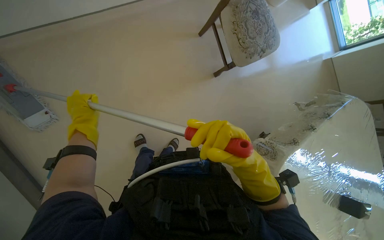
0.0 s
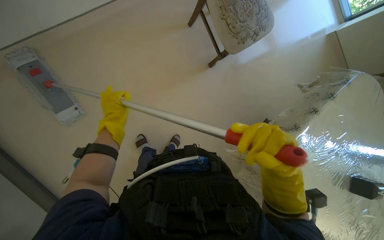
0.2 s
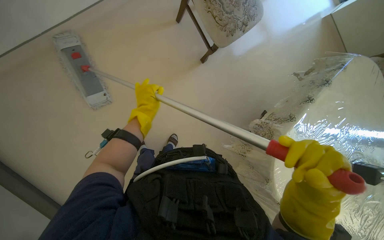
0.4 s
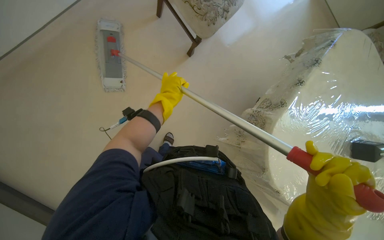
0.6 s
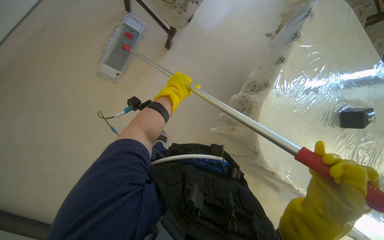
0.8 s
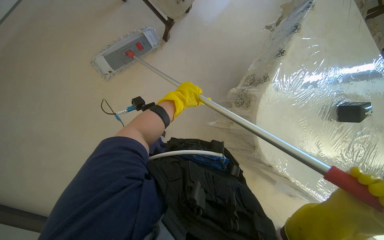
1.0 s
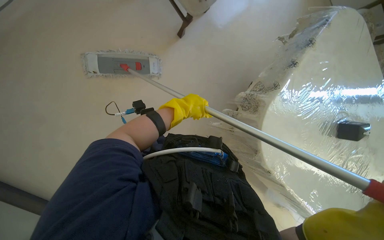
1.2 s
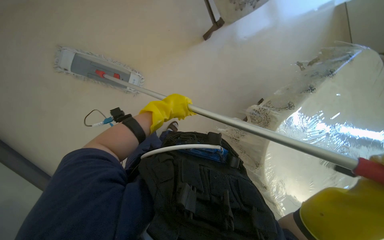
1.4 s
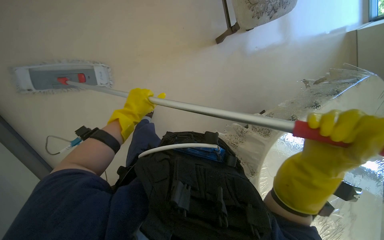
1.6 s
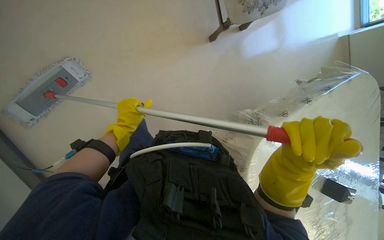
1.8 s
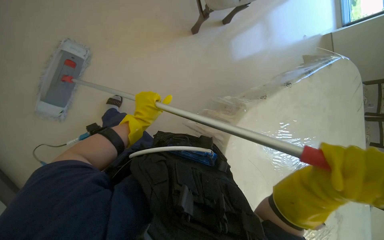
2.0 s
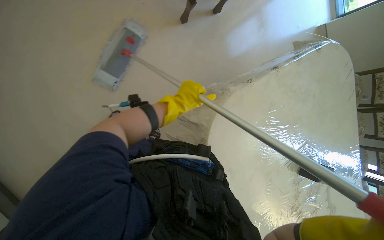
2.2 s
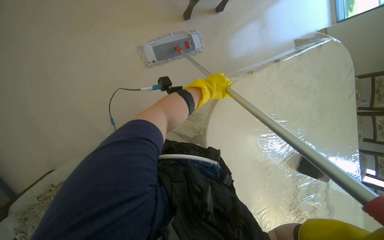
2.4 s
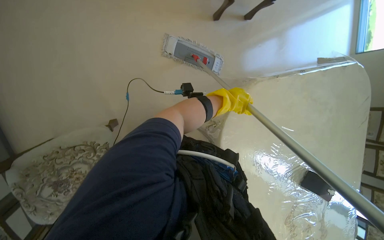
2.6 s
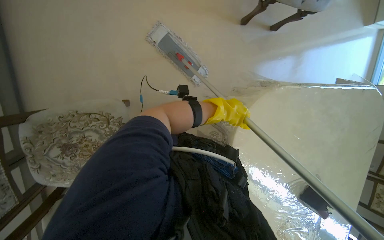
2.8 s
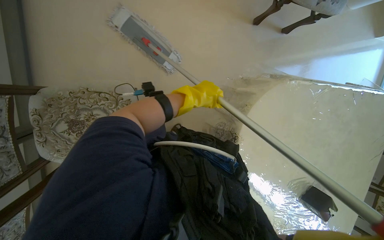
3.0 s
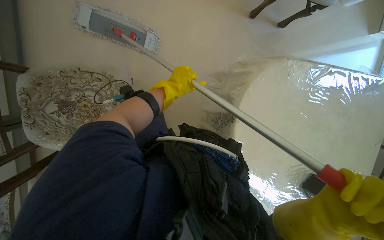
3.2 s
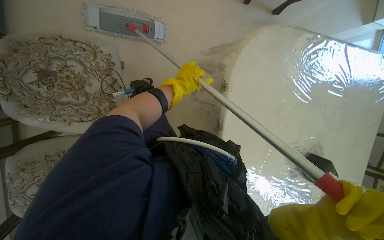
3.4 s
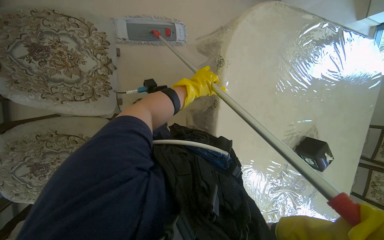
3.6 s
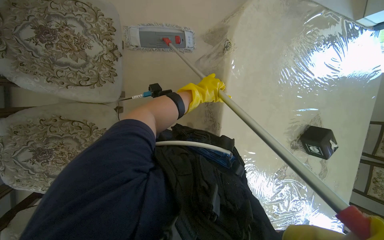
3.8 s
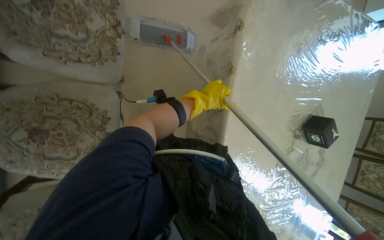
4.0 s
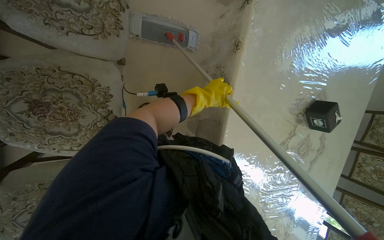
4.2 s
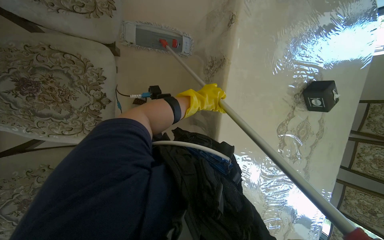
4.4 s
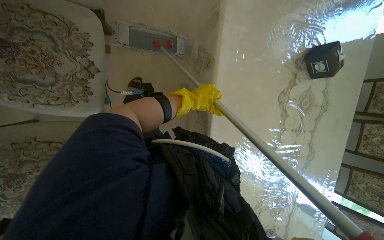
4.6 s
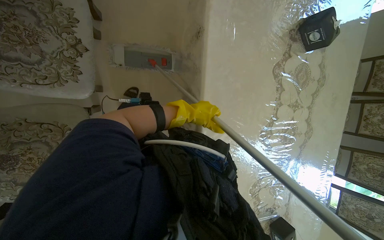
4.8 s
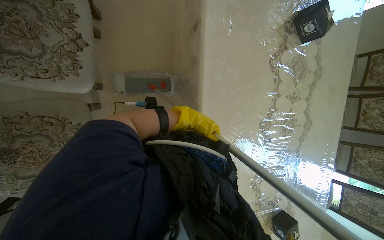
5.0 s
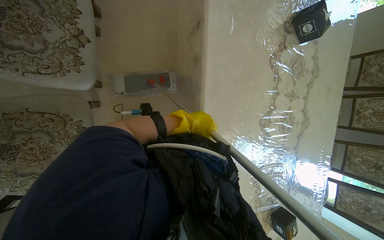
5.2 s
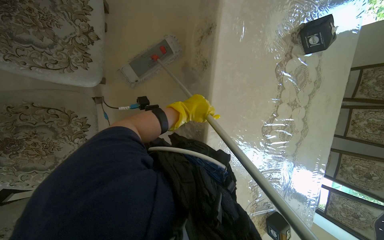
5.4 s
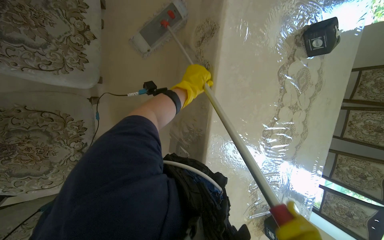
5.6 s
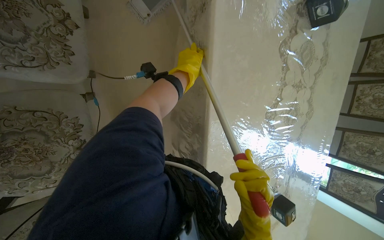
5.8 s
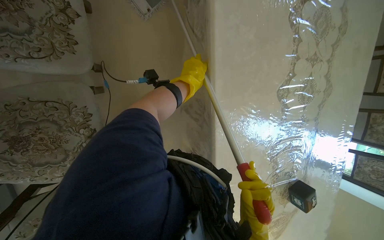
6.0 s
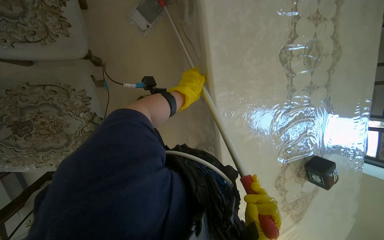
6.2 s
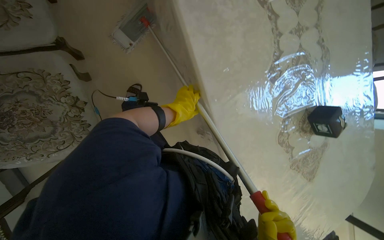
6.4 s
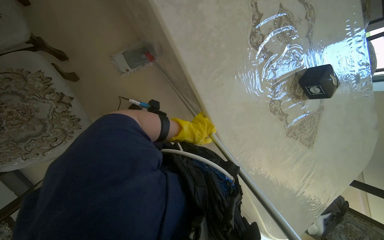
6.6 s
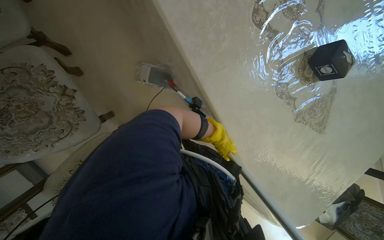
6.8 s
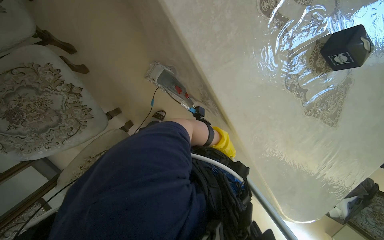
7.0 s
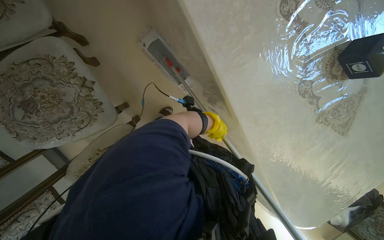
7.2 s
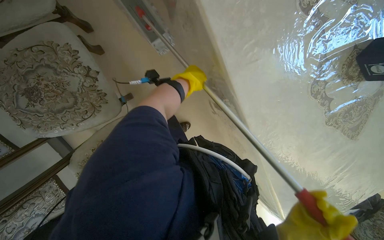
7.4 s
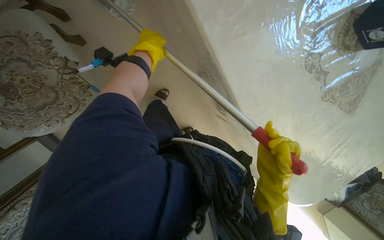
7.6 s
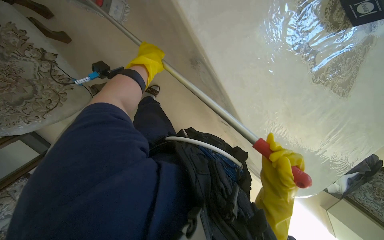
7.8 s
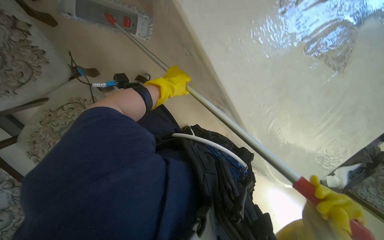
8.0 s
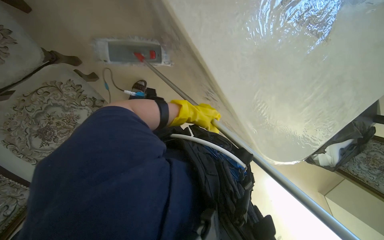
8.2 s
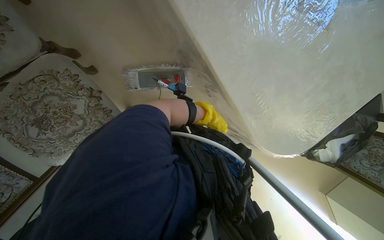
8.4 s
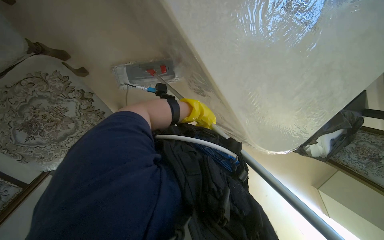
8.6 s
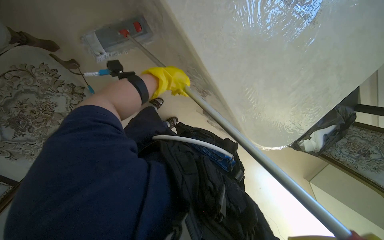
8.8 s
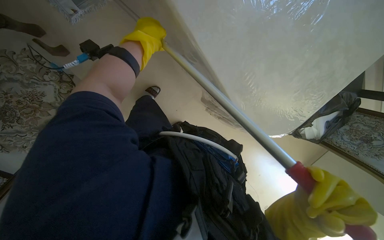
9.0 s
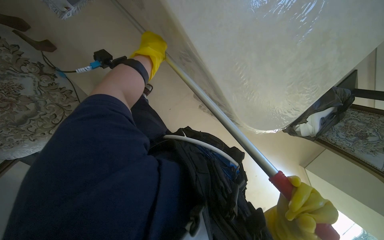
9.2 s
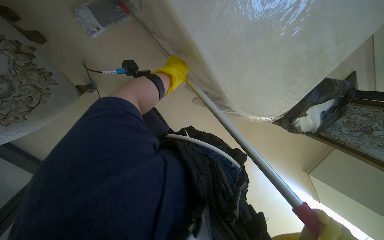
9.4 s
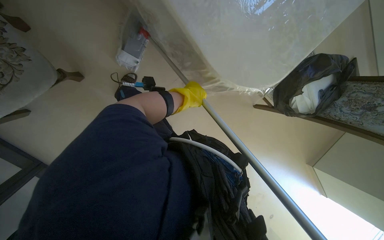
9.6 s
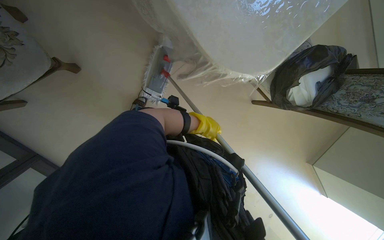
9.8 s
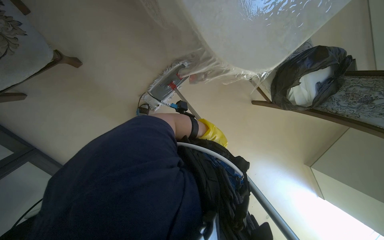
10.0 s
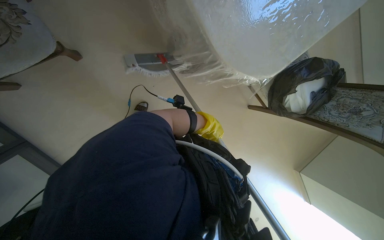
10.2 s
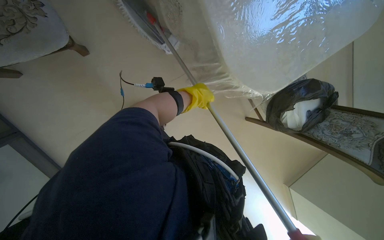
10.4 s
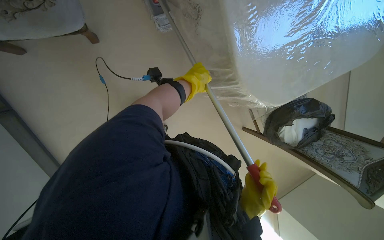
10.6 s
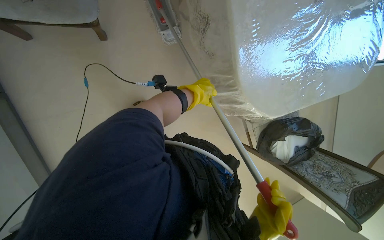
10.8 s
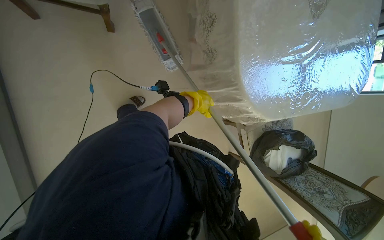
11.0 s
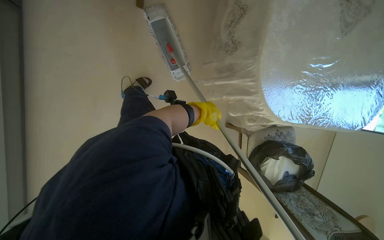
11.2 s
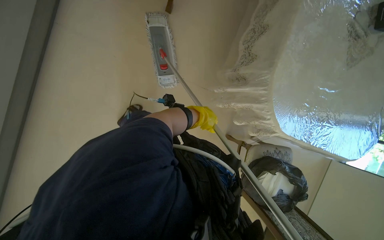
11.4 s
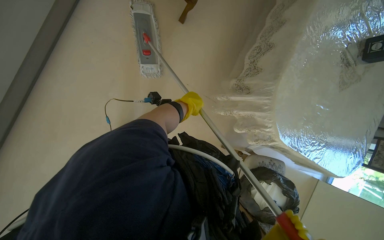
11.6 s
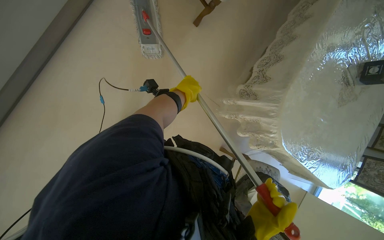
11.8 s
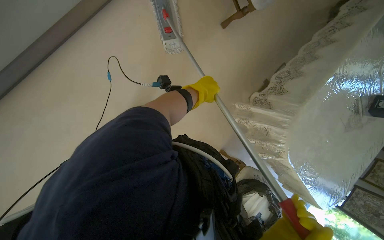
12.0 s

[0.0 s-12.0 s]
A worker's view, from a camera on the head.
Job: wiping surfaces.
The whole recording: Mopping high walls and ceilings. The worker uses a mop to clean high walls and ceiling surfaces.
1.6 to 3.0 s: The left hand heads to the right, covering some 25 cm.
3.0 to 4.4 s: The camera is carried about 70 cm.
6.0 to 7.6 s: The wearer moves roughly 50 cm. The view tilts approximately 15 degrees downward.
7.6 to 9.0 s: The wearer moves approximately 40 cm.
9.0 to 10.4 s: The camera travels approximately 40 cm.
10.4 to 12.0 s: The head travels about 60 cm. The camera sweeps to the right, by roughly 15 degrees. The wearer looks about 20 degrees further upward. The scene rotates clockwise by some 65 degrees.

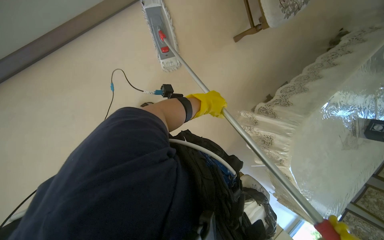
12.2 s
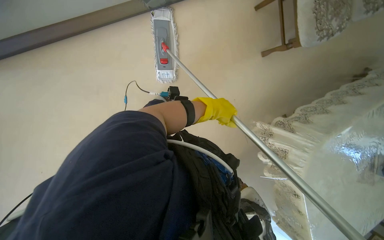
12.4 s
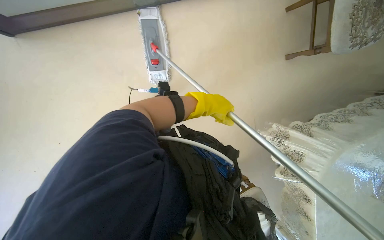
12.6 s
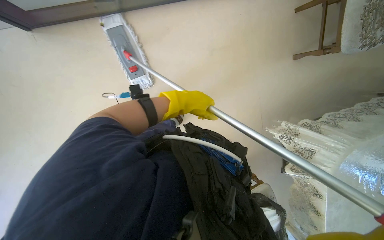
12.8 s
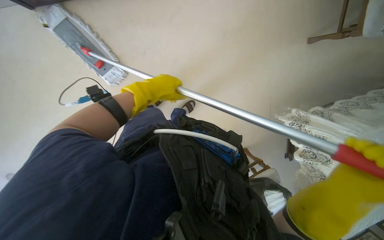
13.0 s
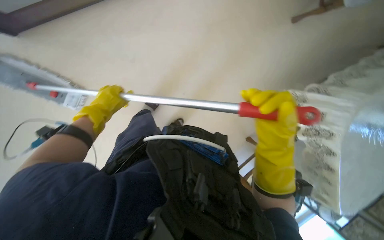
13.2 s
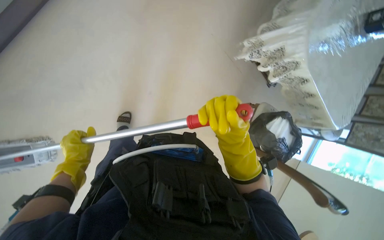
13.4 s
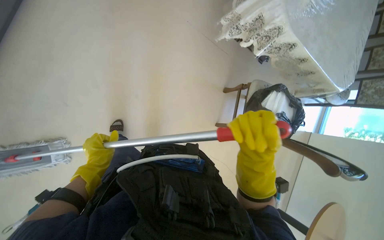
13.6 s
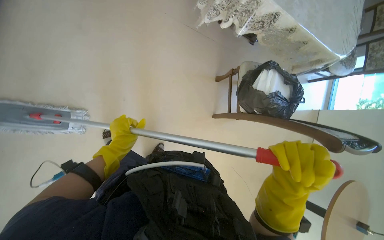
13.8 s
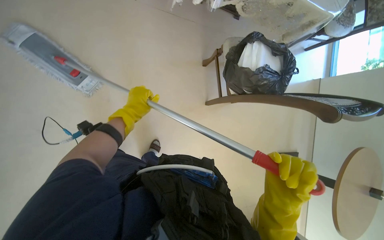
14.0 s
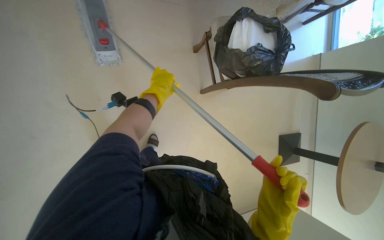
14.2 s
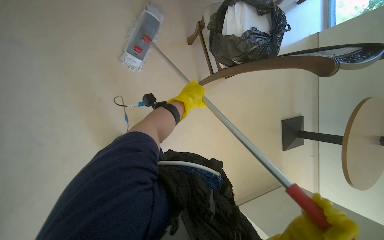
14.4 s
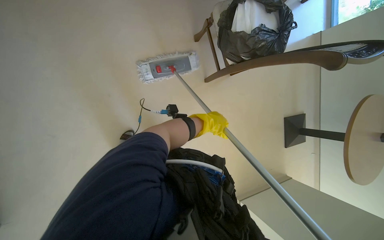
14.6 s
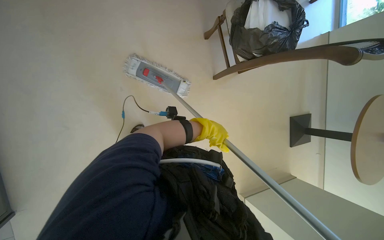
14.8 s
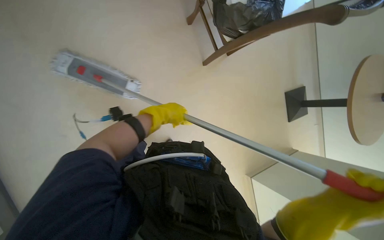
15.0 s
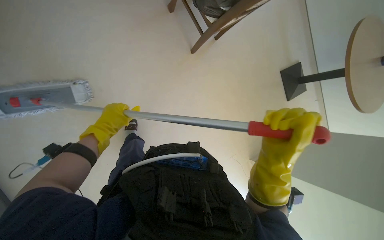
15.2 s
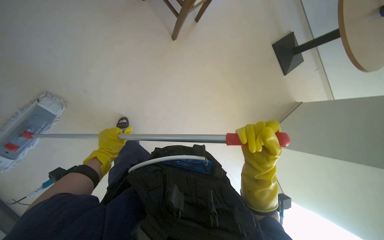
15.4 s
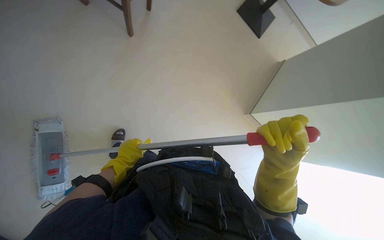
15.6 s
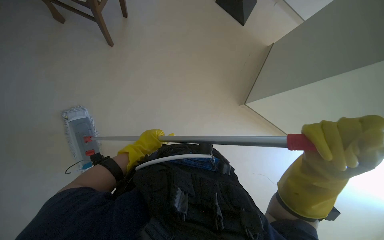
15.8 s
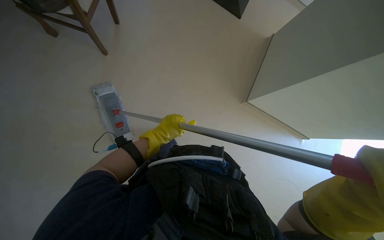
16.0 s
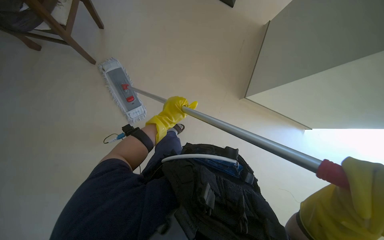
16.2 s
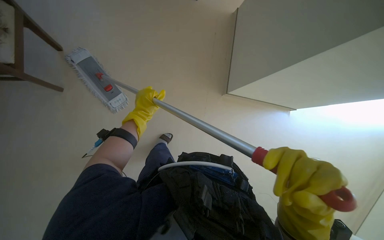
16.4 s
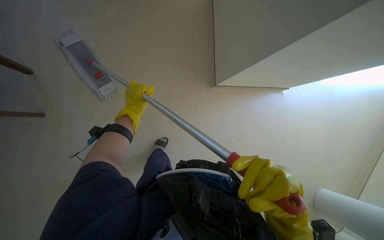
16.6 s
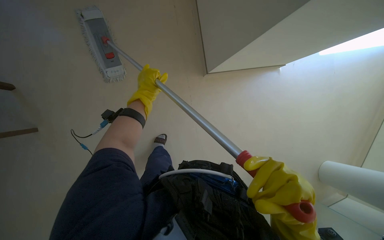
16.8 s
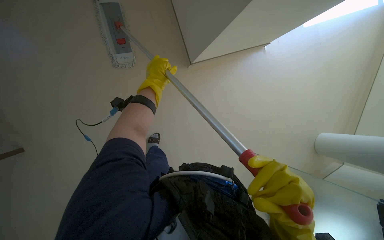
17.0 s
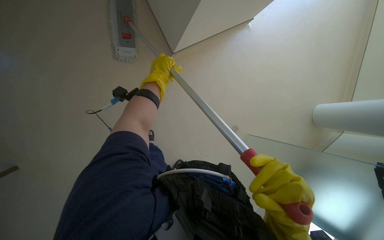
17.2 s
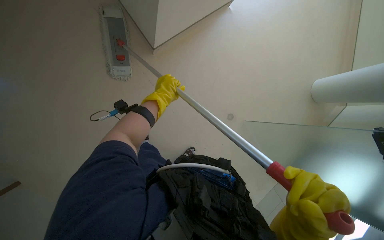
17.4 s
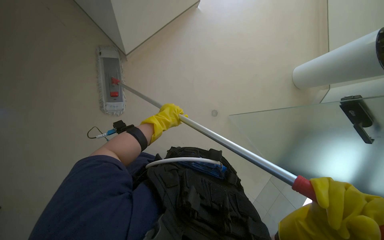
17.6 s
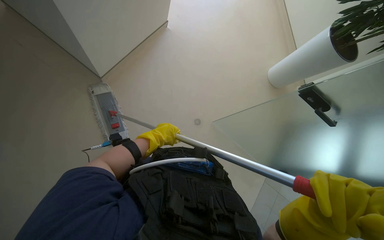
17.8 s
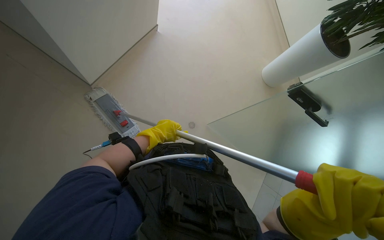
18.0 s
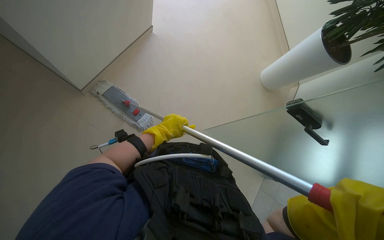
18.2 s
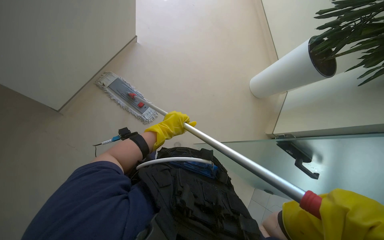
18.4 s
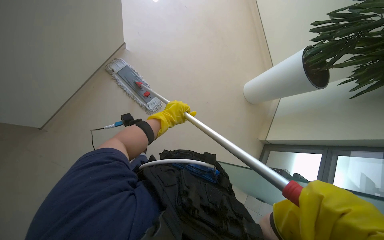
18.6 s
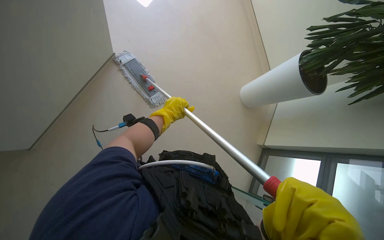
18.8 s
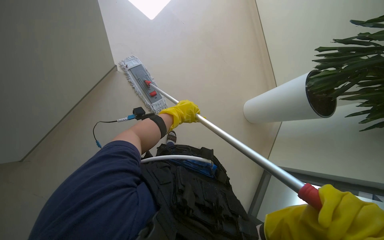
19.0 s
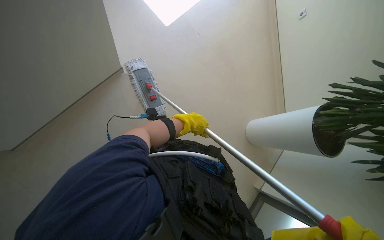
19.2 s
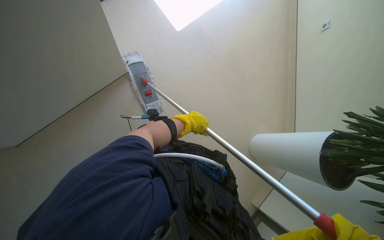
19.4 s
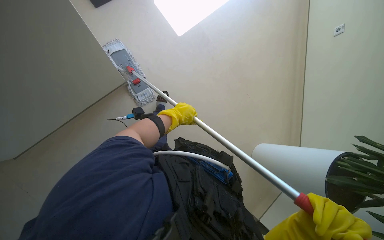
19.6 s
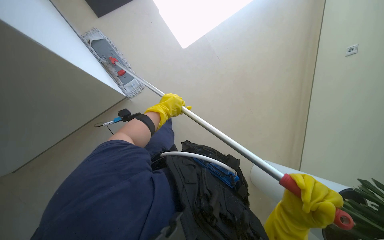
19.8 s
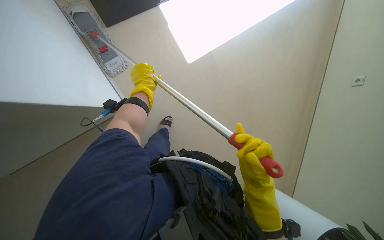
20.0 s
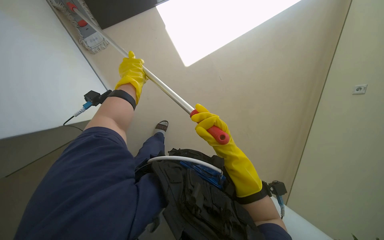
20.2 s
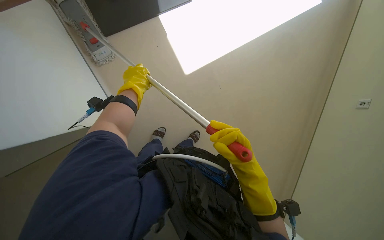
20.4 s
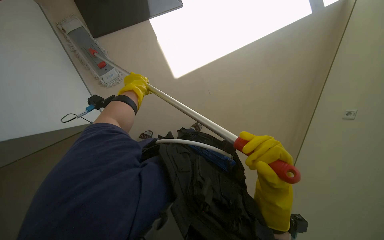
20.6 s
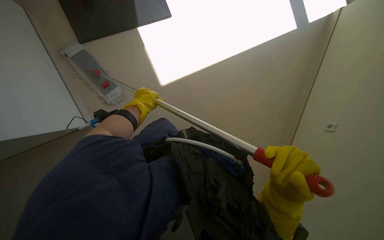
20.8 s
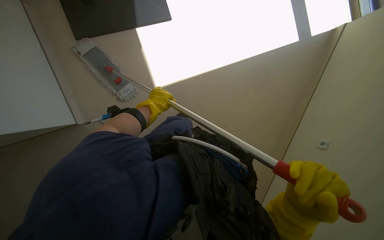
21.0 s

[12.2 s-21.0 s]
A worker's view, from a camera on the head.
Job: wiping surfaces.
The whole recording: Mopping high walls and ceilings. The worker uses a mop to clean high walls and ceiling surfaces.
12.2 to 13.6 s: The camera is carried roughly 40 cm. The scene turns roughly 30 degrees counterclockwise in the picture.
13.6 to 15.2 s: The wearer looks approximately 15 degrees further downward. Everything in view rotates approximately 40 degrees counterclockwise.
15.2 to 16.6 s: The view swings some 15 degrees to the left. The left hand is displaced farther from the camera by roughly 10 cm, and reaches some 10 cm to the right, then returns.
16.6 to 18.0 s: The left hand is displaced down the picture and to the right by some 15 cm.
18.0 to 19.6 s: The scene turns approximately 35 degrees clockwise in the picture.
19.6 to 21.0 s: The left hand is displaced to the left by roughly 15 cm.
